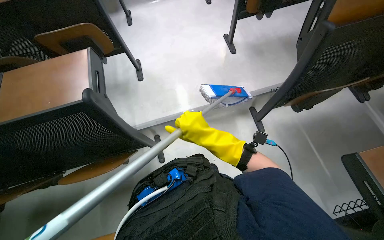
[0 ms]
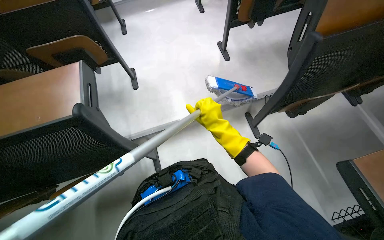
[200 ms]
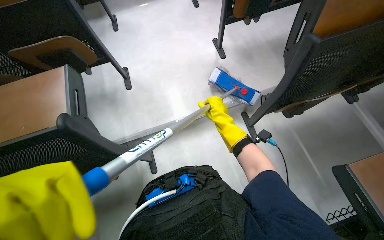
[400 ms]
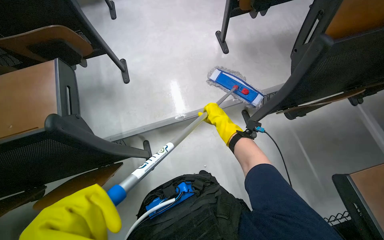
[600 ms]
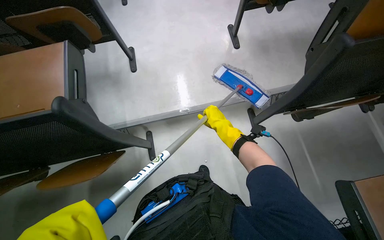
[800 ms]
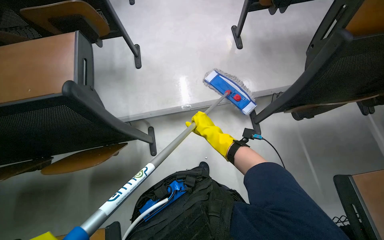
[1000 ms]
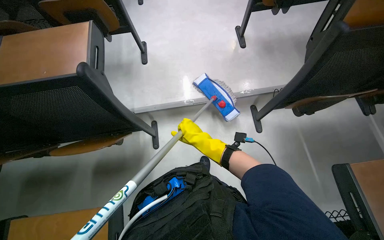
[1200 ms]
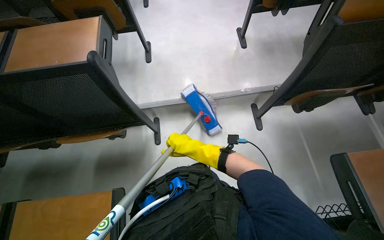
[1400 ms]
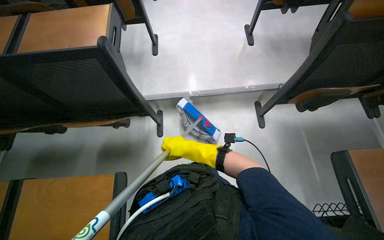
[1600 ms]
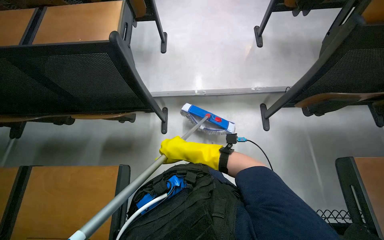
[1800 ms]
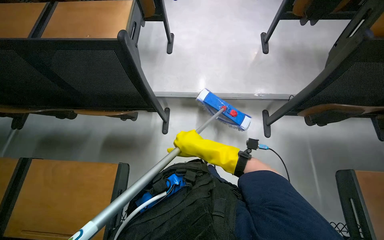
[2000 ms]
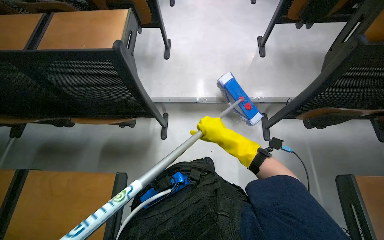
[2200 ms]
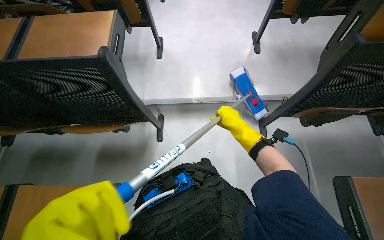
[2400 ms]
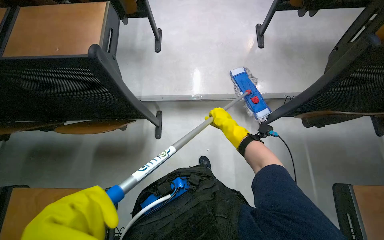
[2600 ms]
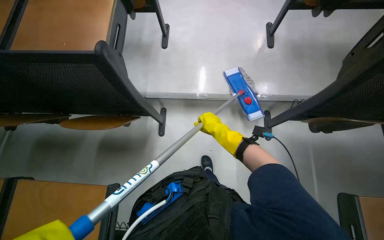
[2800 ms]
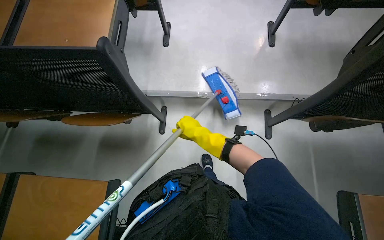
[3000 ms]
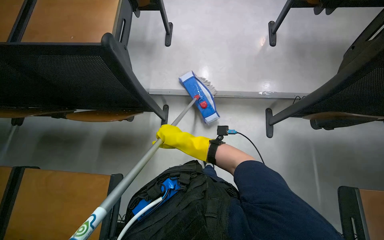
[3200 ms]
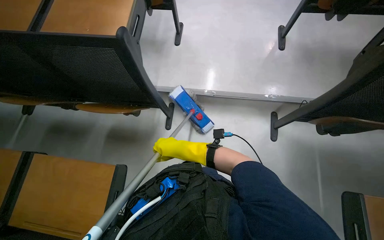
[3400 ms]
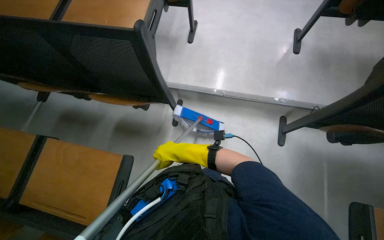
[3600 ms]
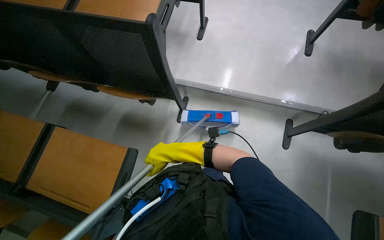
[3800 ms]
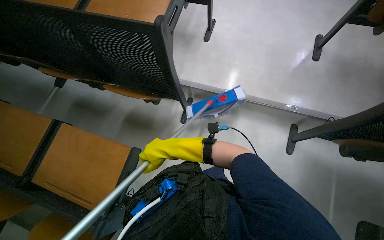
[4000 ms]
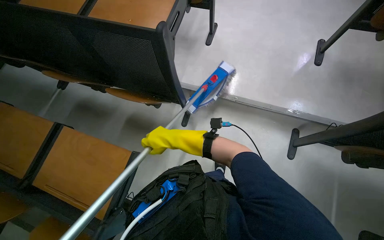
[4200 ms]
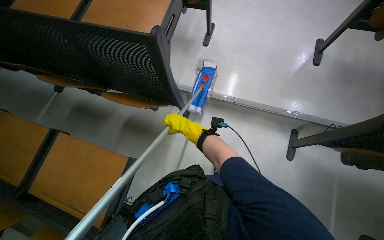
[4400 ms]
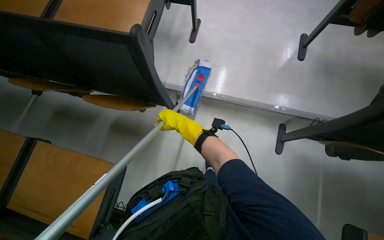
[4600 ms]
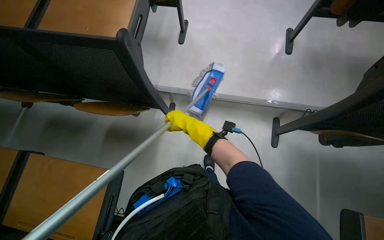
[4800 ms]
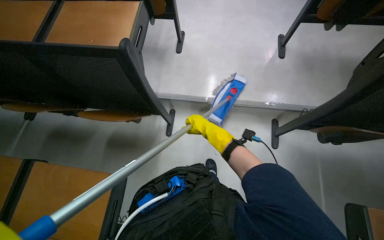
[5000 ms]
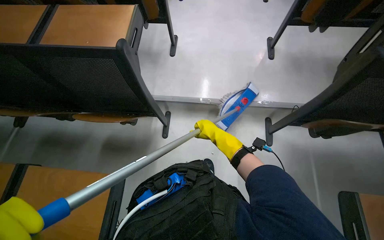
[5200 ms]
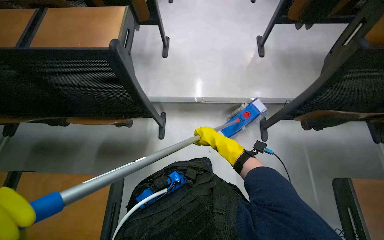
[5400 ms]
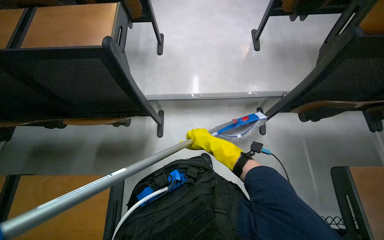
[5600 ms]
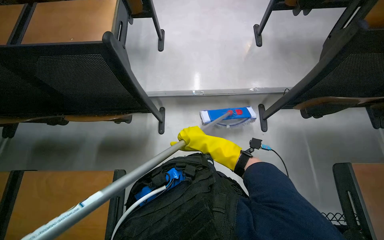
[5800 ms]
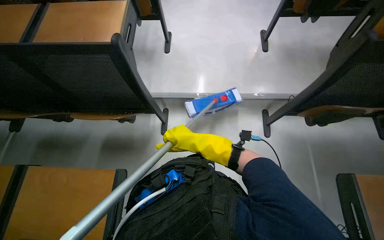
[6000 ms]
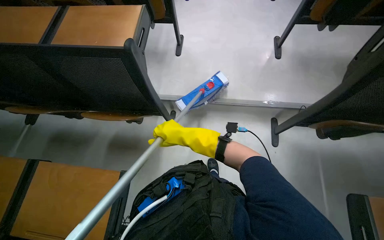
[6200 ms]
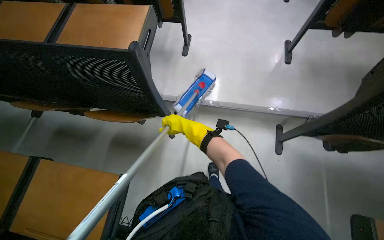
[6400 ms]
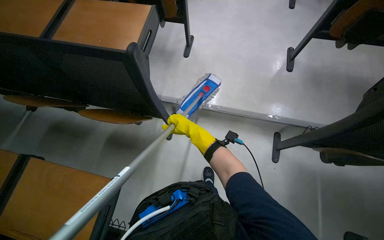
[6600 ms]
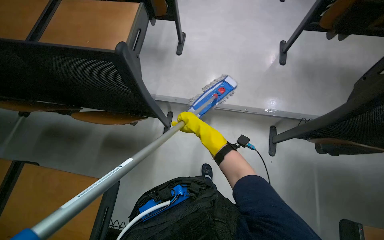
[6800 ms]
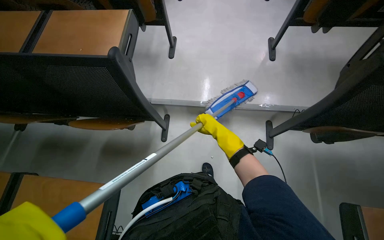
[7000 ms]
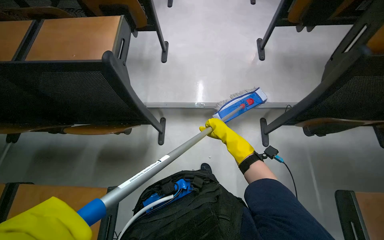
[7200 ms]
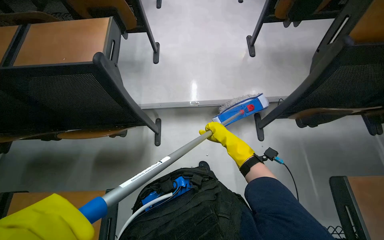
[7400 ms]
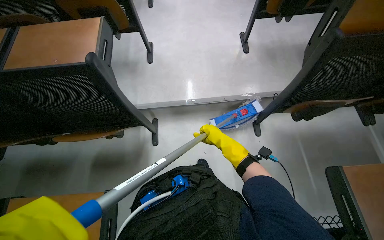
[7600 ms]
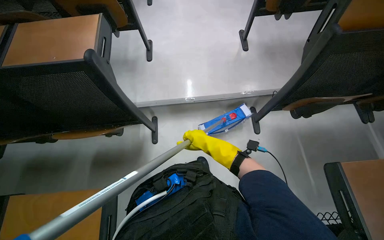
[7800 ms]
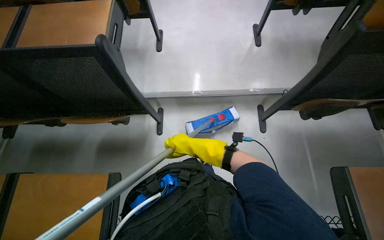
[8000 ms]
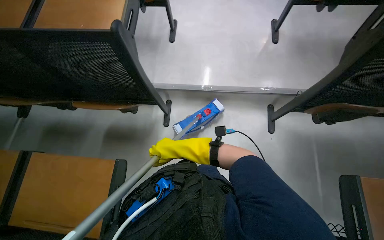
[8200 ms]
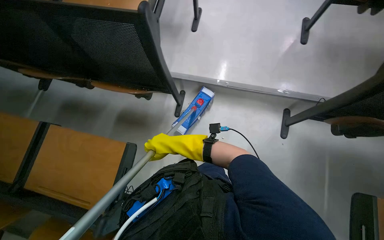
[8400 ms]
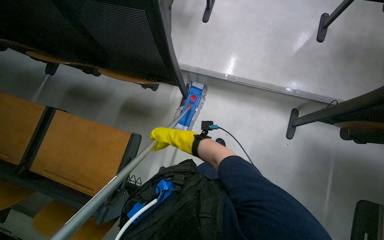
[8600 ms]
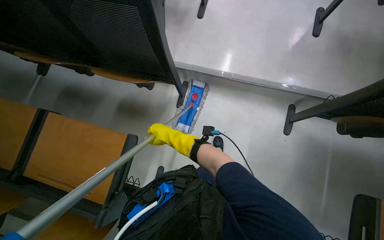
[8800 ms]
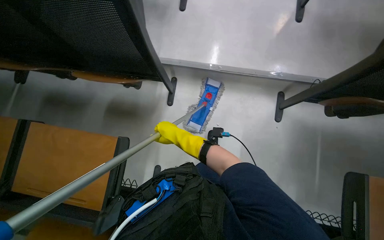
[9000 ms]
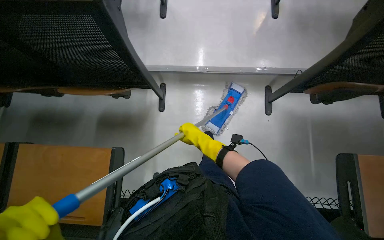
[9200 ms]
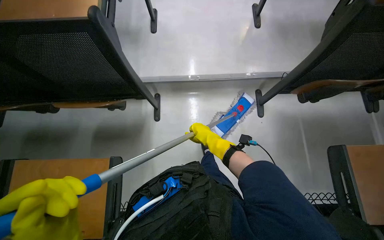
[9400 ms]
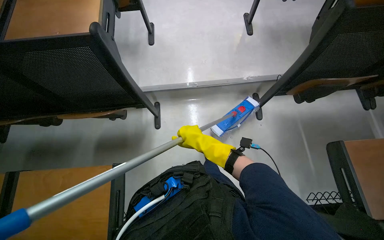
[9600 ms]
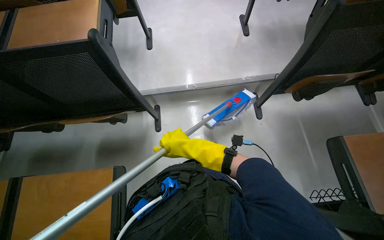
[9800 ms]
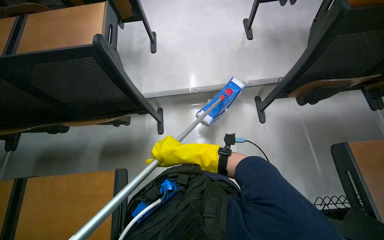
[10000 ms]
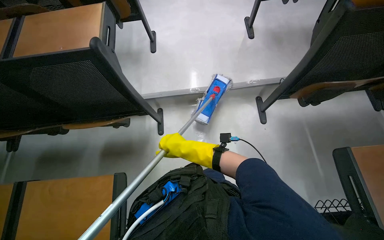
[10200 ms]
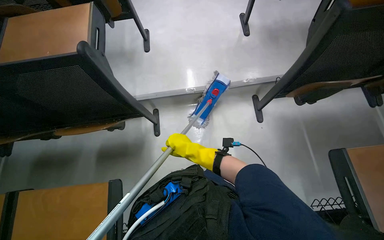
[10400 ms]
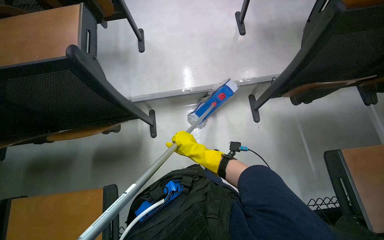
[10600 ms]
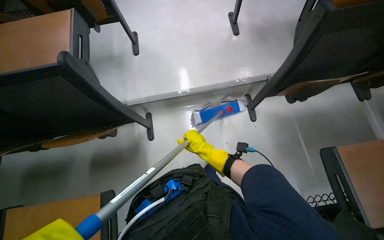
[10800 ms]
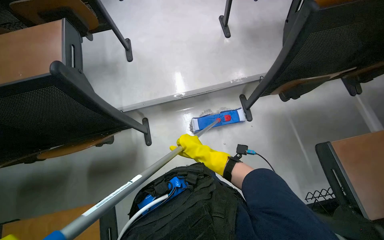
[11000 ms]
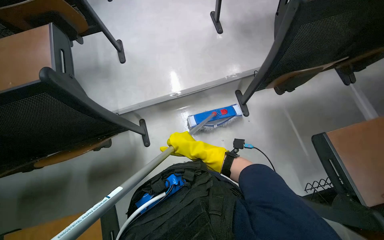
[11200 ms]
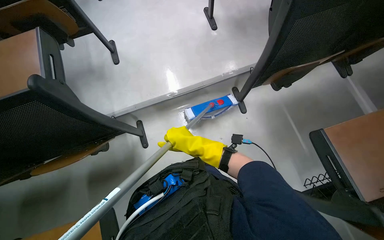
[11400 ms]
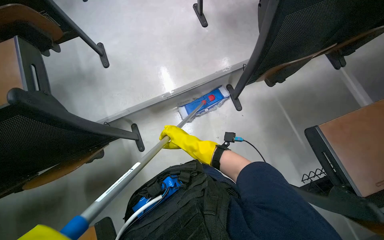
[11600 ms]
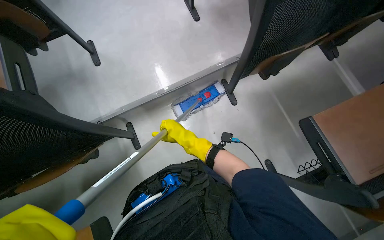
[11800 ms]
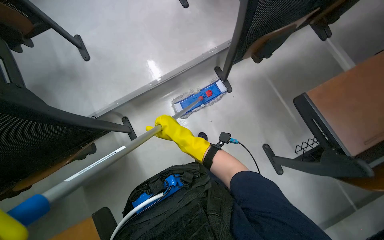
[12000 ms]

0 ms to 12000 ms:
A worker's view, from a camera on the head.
Job: mopping floor.
The whole recording: Mopping lecture hall floor. The worker mops the floor in the lecture hall, moving between rows of desks.
0 ms to 1600 ms: The right hand heads farther from the camera, covering some 10 cm.
1600 ms to 3000 ms: The right hand reaches some 20 cm to the right, then returns.
3000 ms to 4400 ms: The right hand moves to the left and farther from the camera, roughly 20 cm.
4400 ms to 6000 ms: The right hand travels nearer to the camera by some 20 cm.
6000 ms to 7600 ms: The right hand heads to the right, covering roughly 15 cm.
7600 ms to 9000 ms: The camera pitches downward, by approximately 15 degrees. The right hand goes approximately 25 cm to the left.
9000 ms to 10400 ms: The right hand moves to the right, some 10 cm.

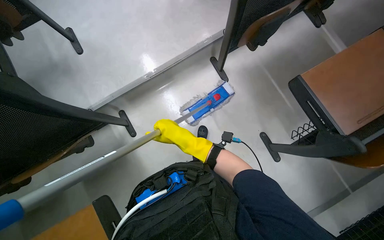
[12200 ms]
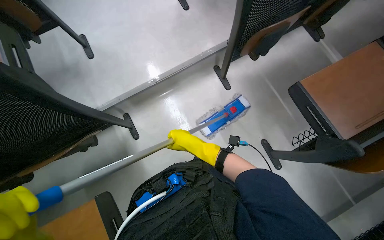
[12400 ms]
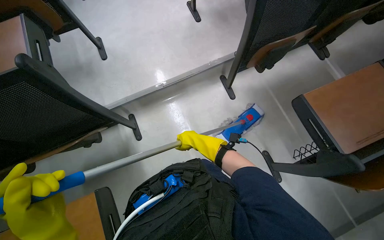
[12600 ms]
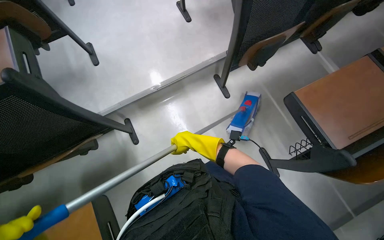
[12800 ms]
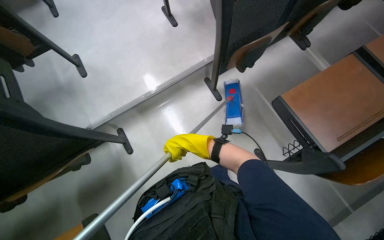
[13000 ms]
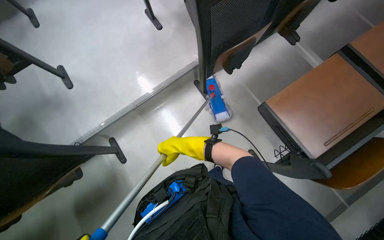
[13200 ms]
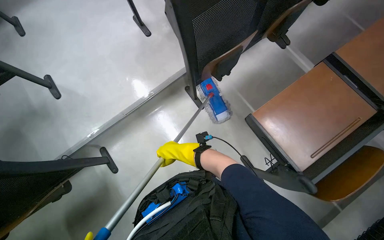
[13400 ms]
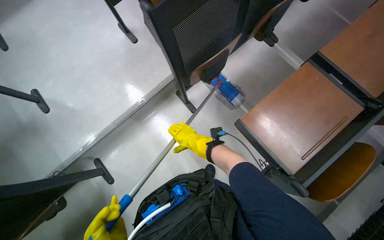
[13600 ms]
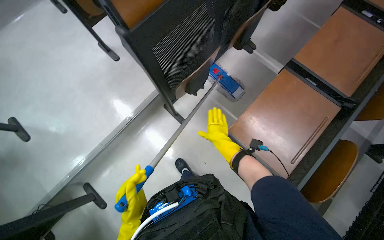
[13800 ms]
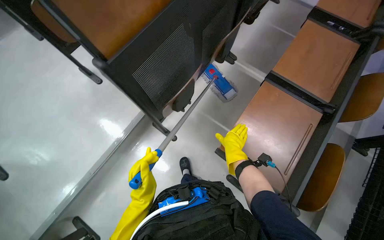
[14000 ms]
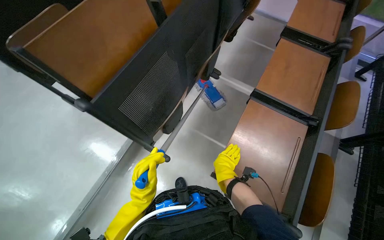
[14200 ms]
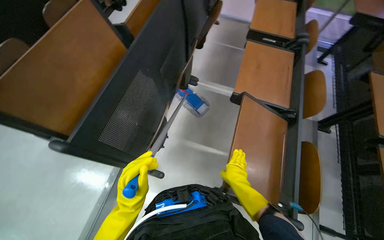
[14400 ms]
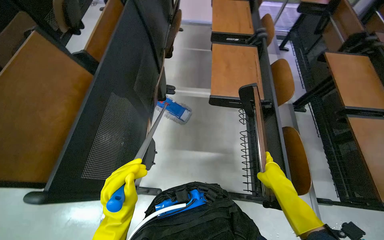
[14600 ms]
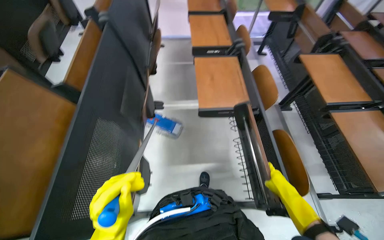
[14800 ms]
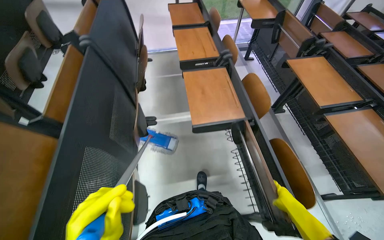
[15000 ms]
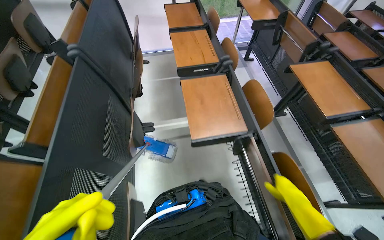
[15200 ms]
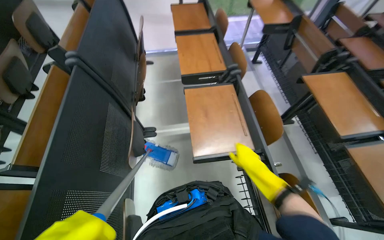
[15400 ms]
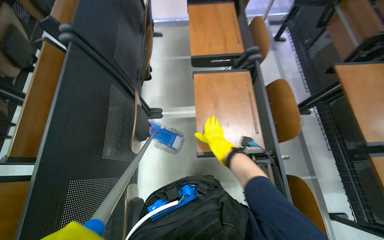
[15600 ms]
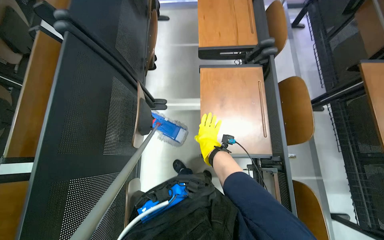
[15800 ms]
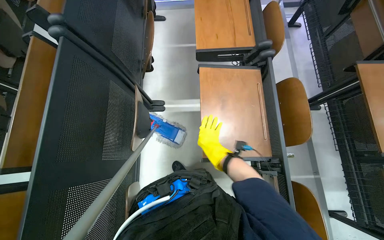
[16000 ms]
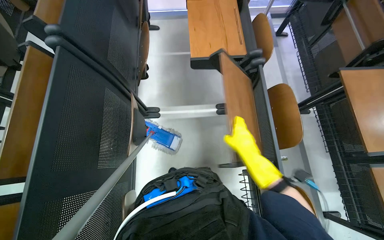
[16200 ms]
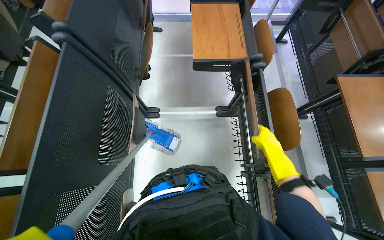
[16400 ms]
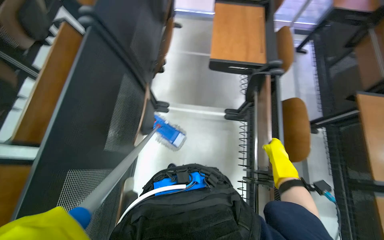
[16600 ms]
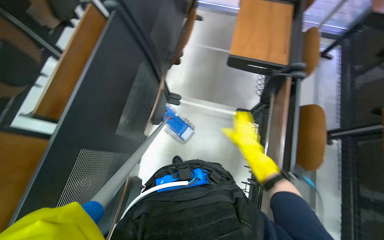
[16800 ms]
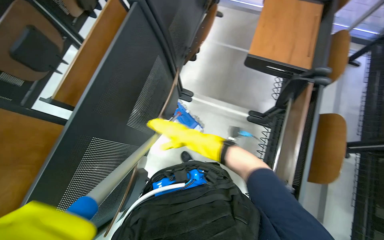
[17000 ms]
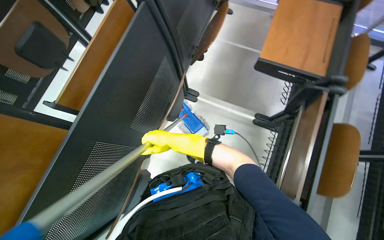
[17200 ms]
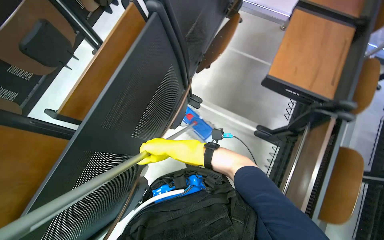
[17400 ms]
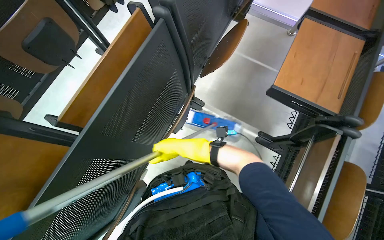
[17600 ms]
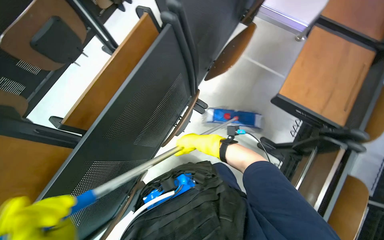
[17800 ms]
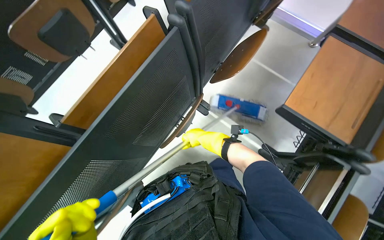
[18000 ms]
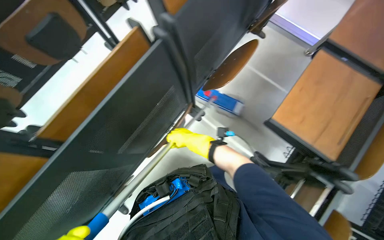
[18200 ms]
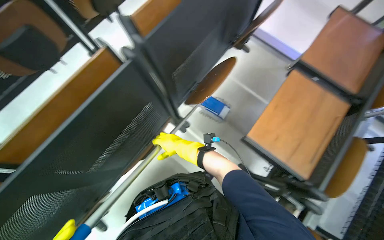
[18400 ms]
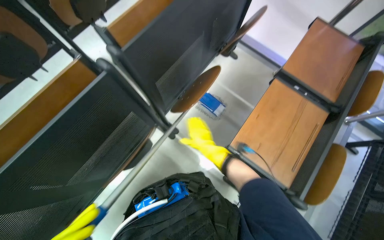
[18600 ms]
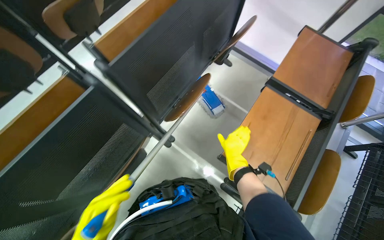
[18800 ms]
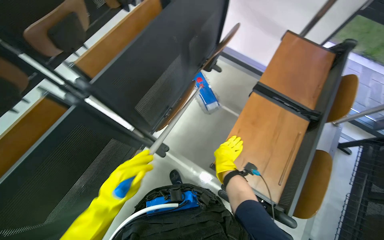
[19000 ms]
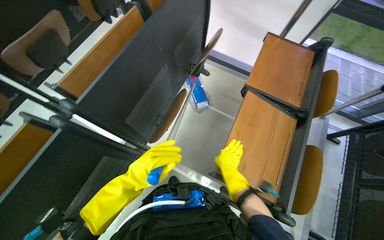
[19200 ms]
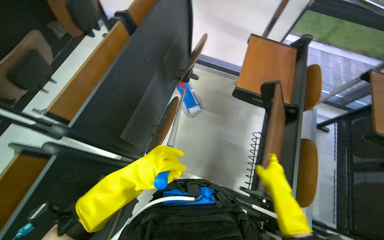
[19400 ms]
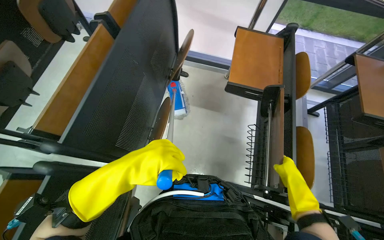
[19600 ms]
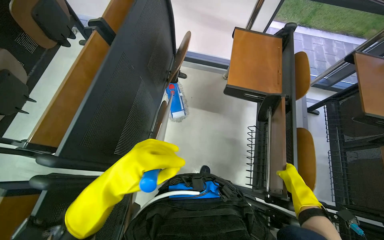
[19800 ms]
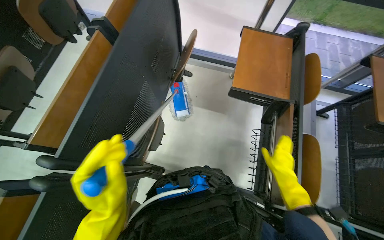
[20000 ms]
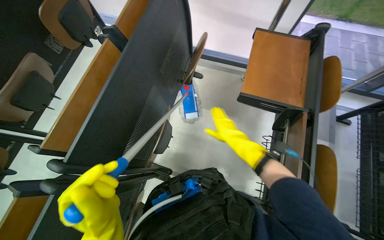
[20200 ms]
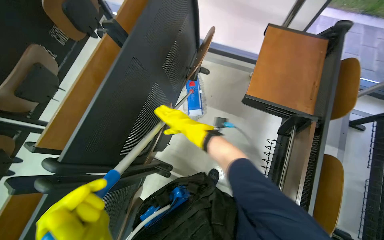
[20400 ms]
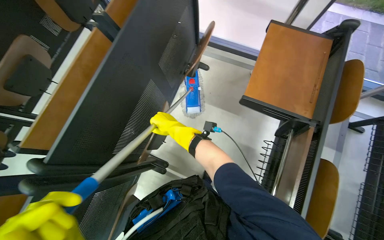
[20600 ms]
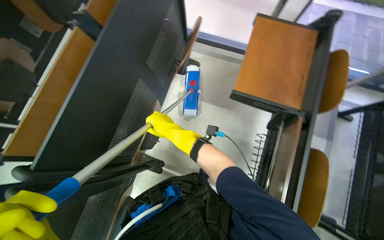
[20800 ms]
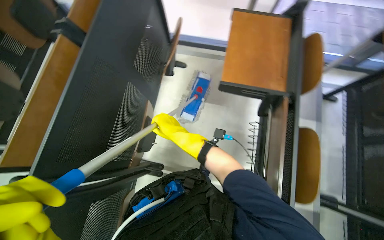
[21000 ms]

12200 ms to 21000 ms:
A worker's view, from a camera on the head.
Job: mopping floor.
The whole recording: Mopping lecture hall floor. The worker mops the floor in the lecture hall, moving between rows of desks.
13600 ms to 15200 ms: The wearer moves about 50 cm. The wearer looks about 60 degrees further to the right. The camera pitches upward, by roughly 20 degrees.
15200 ms to 16600 ms: The view tips downward by roughly 15 degrees. The right hand travels up the picture and farther from the camera by roughly 40 cm, and reaches approximately 20 cm to the left, then returns.
16600 ms to 18000 ms: The head rotates some 30 degrees to the left. The right hand shifts approximately 50 cm to the left and up the picture.
18000 ms to 19600 ms: The camera travels roughly 40 cm. The wearer looks some 25 degrees further to the right.
19600 ms to 21000 ms: The right hand is displaced to the left, up the picture and farther from the camera by about 40 cm.
